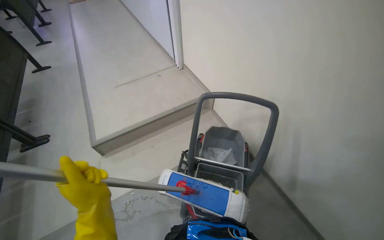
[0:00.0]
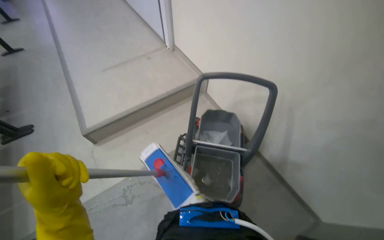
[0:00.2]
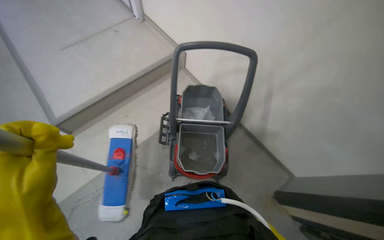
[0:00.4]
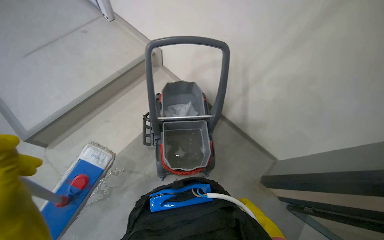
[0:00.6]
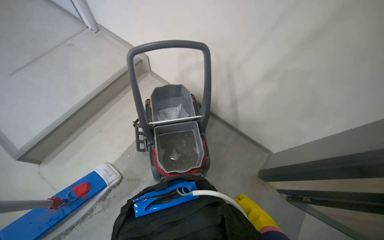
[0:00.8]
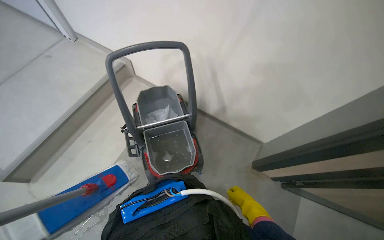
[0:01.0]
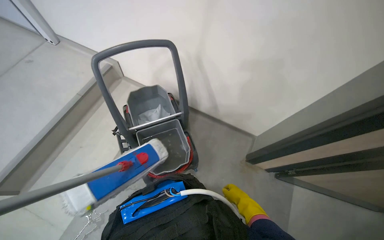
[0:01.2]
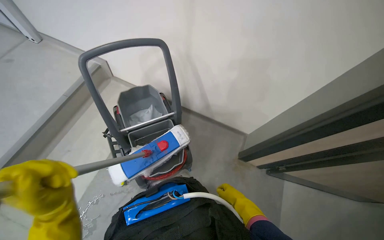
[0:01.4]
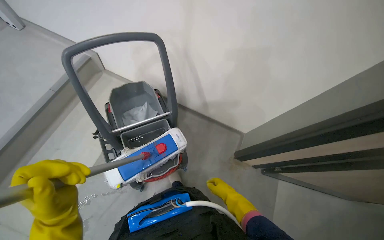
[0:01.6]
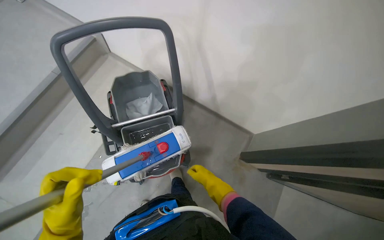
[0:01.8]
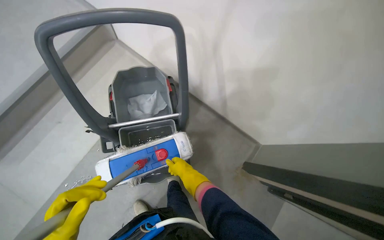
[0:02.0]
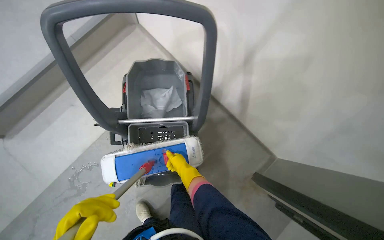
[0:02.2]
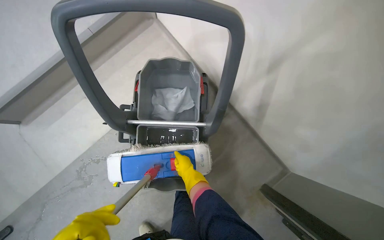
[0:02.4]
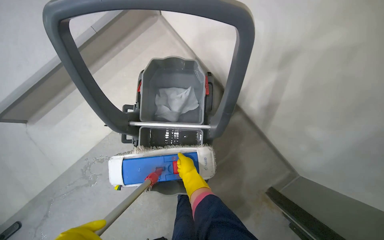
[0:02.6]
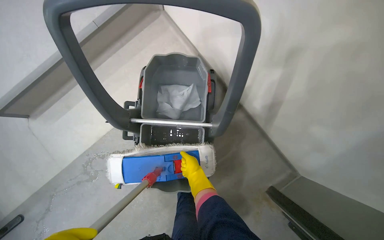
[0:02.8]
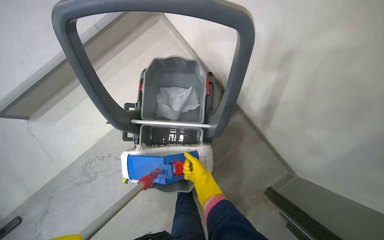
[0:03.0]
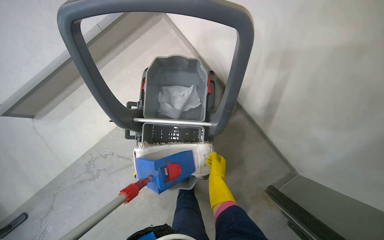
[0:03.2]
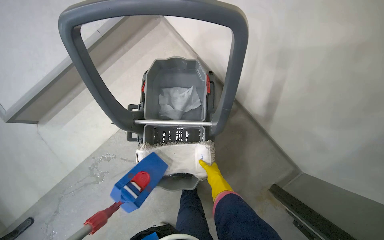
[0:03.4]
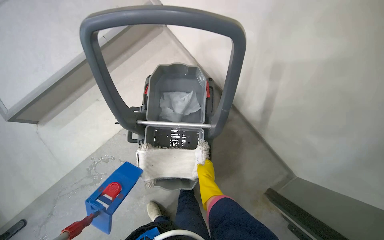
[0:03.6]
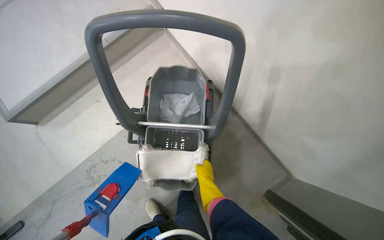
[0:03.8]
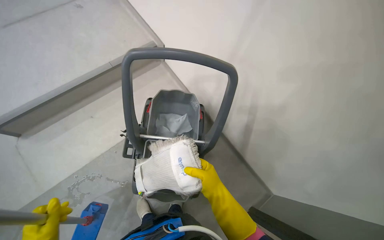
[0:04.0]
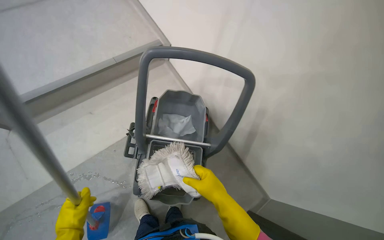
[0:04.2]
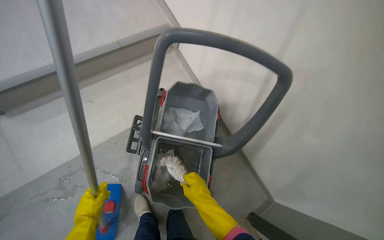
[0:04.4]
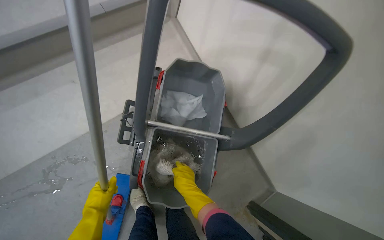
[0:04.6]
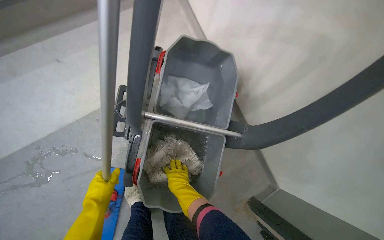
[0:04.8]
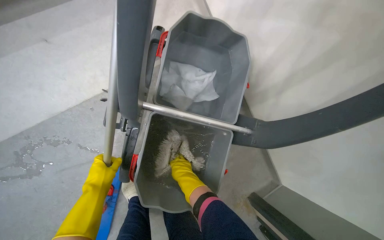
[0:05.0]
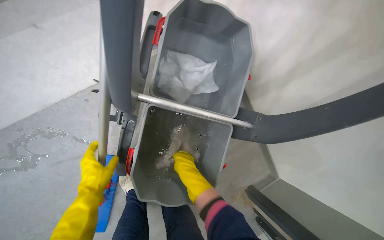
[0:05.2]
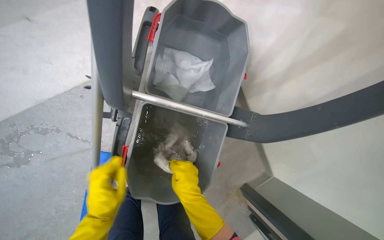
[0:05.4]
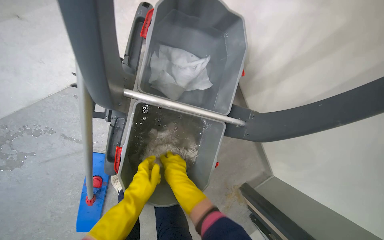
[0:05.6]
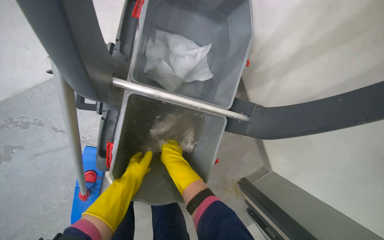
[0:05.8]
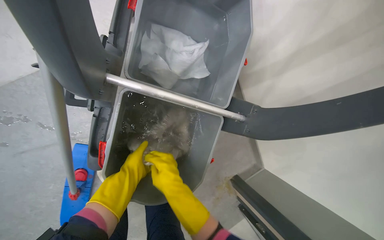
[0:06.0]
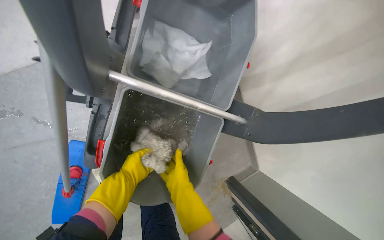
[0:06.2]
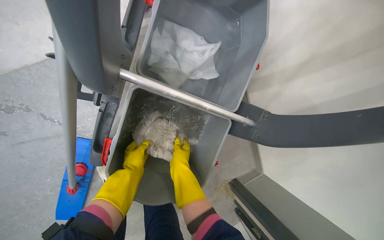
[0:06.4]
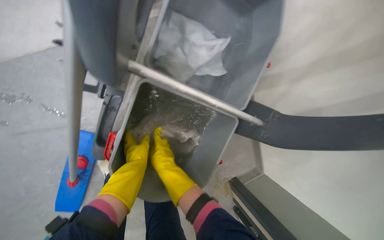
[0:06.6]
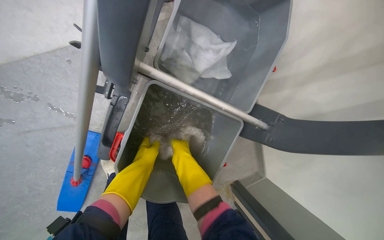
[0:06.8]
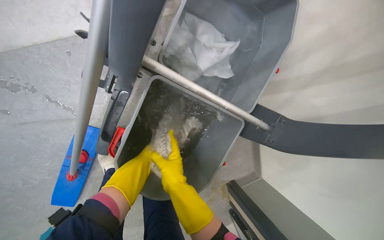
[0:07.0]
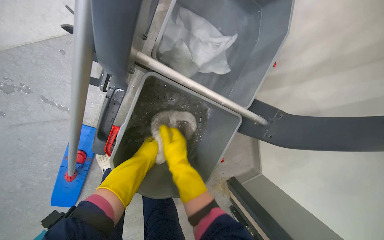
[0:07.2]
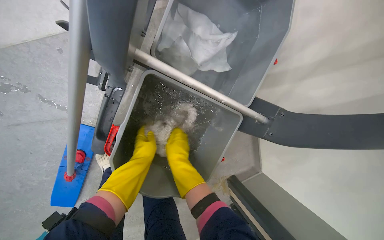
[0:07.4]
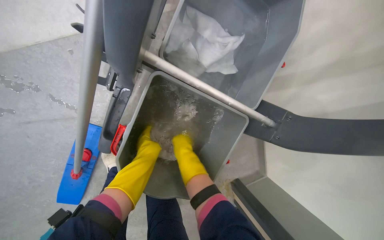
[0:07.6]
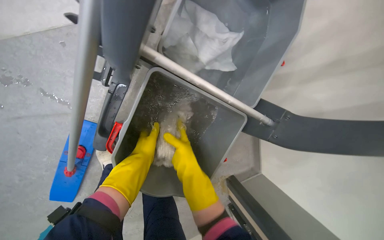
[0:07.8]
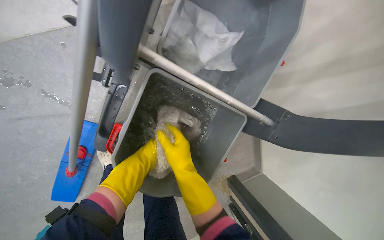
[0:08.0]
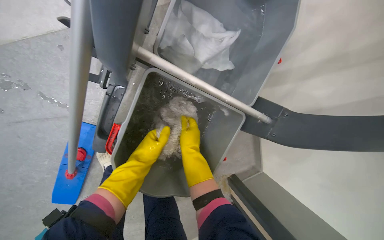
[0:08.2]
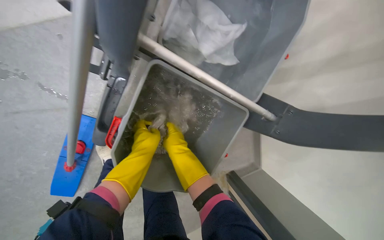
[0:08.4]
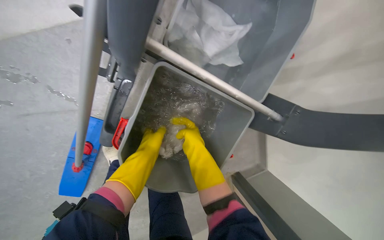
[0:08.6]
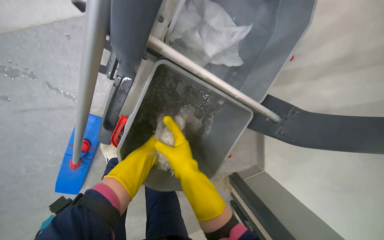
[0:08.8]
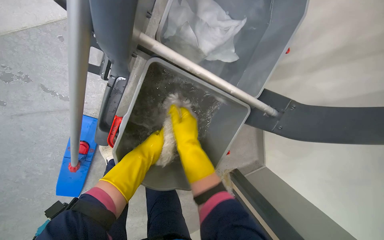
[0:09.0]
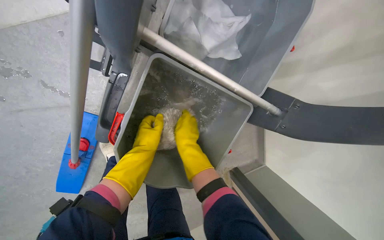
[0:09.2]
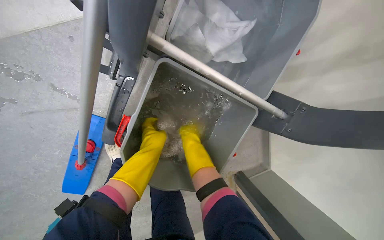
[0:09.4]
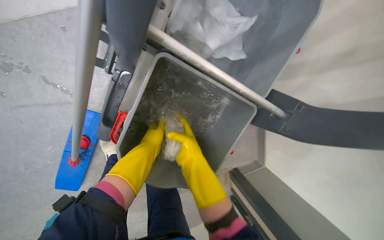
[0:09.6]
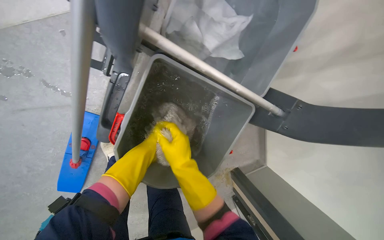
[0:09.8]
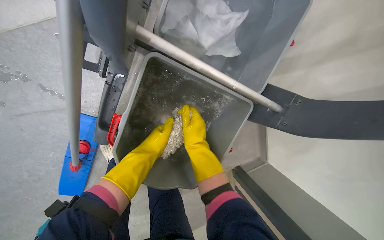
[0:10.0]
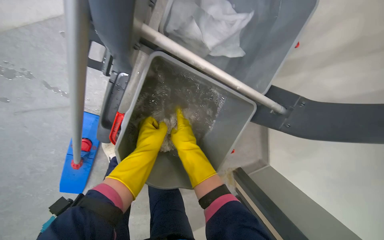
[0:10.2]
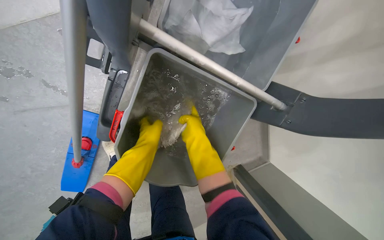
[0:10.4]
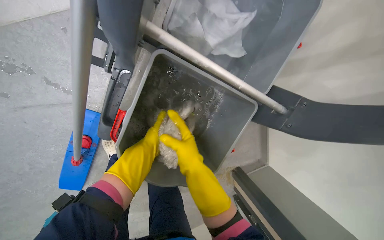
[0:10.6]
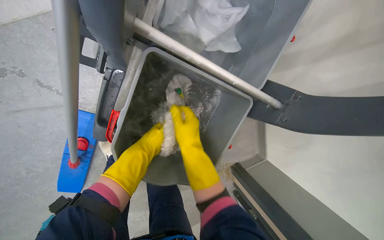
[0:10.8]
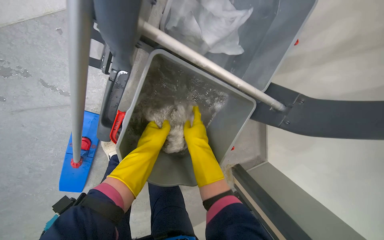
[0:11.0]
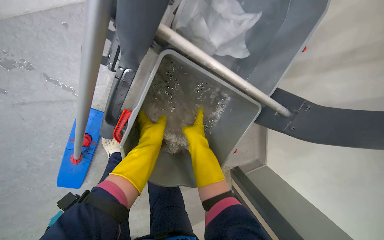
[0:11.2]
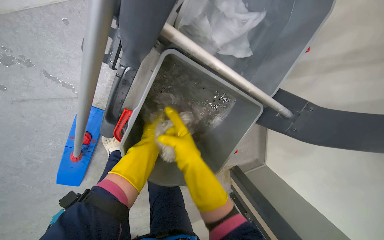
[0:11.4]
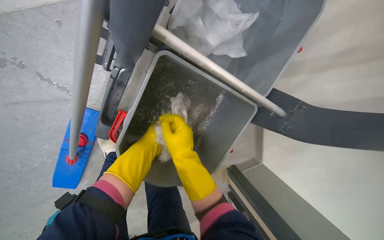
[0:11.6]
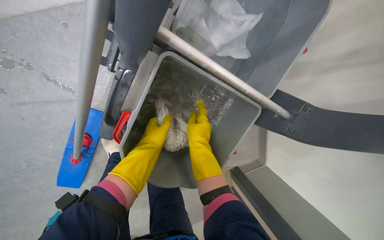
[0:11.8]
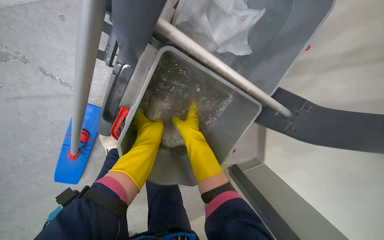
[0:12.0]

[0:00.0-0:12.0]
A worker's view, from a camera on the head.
Job: preparing cleaning supplies.
The whole recording: Washing and wringing mop head. The worker removes the mop head and washes it in the bucket.
0:00.0 to 0:01.6: The wearer's head swings roughly 40 degrees to the right. The view tips downward by some 15 degrees.
0:01.6 to 0:03.0: The camera travels roughly 40 cm. The wearer looks roughly 30 degrees further to the left. The view tips downward by approximately 15 degrees.
0:03.0 to 0:04.4: The right hand is displaced nearer to the camera by some 15 cm.
0:04.4 to 0:06.0: The head travels some 40 cm. The view tilts roughly 25 degrees downward.
0:07.6 to 0:09.0: The right hand swings nearer and farther, roughly 10 cm each way, with 2 reversals.

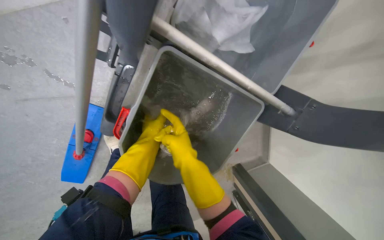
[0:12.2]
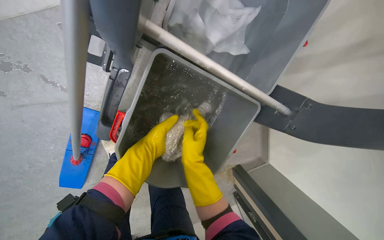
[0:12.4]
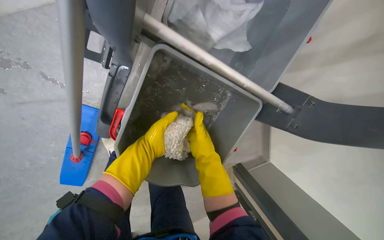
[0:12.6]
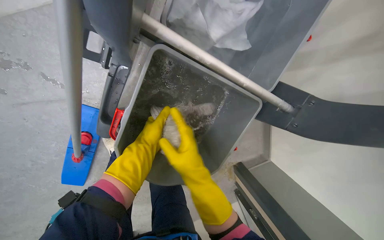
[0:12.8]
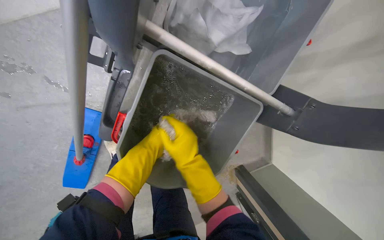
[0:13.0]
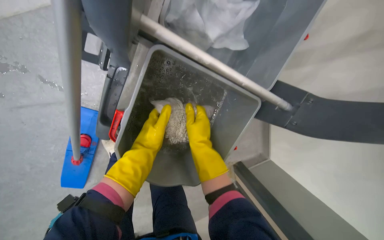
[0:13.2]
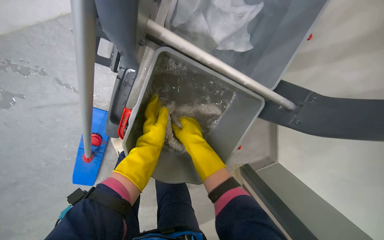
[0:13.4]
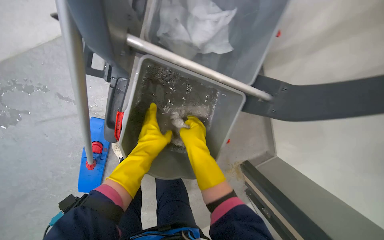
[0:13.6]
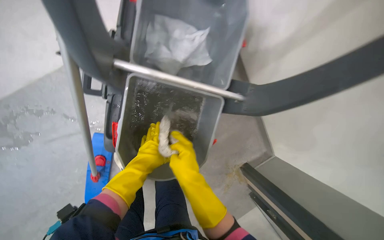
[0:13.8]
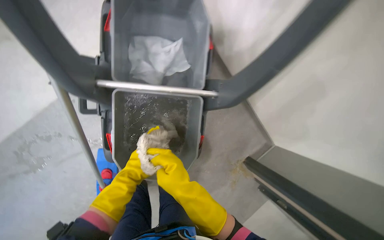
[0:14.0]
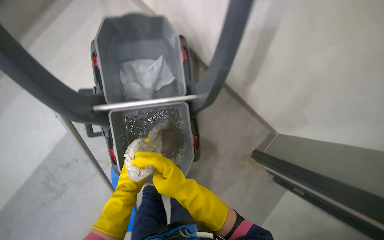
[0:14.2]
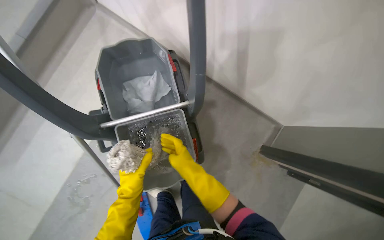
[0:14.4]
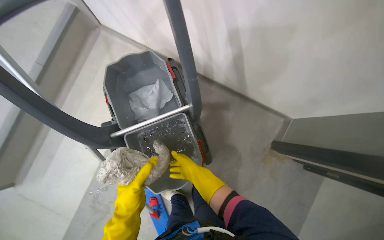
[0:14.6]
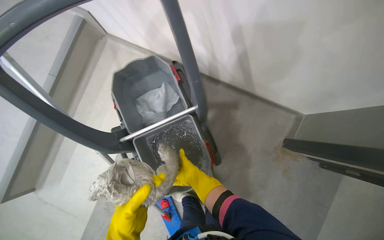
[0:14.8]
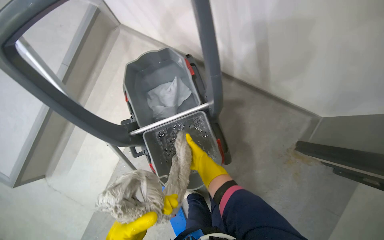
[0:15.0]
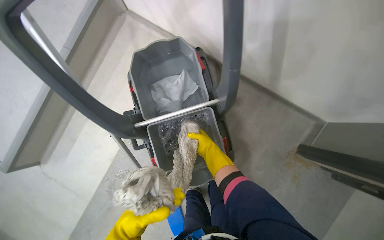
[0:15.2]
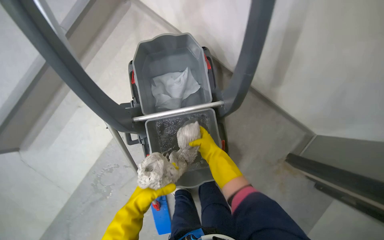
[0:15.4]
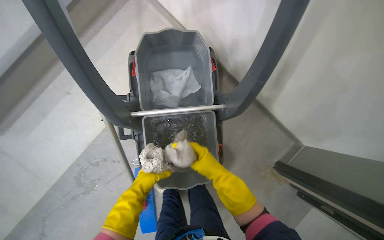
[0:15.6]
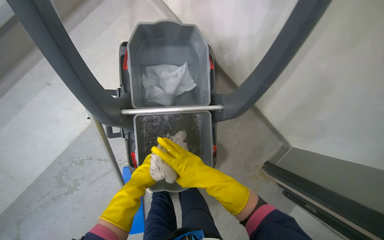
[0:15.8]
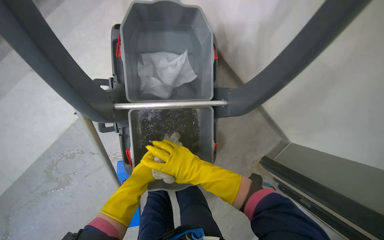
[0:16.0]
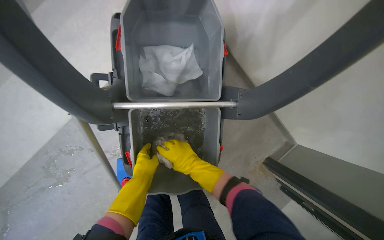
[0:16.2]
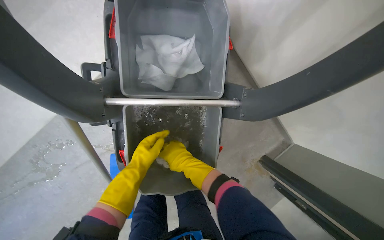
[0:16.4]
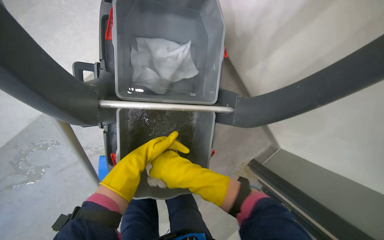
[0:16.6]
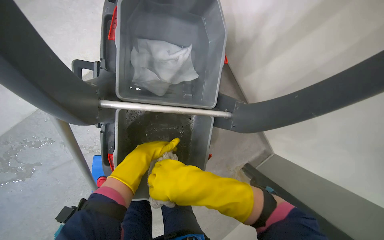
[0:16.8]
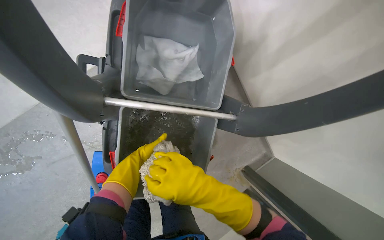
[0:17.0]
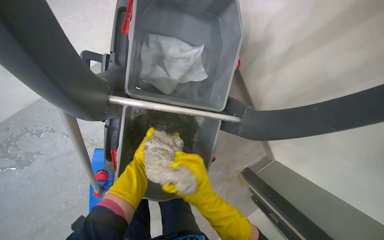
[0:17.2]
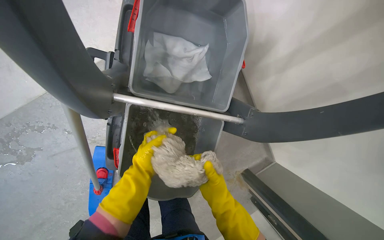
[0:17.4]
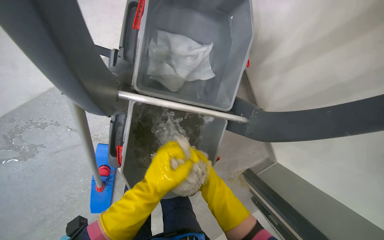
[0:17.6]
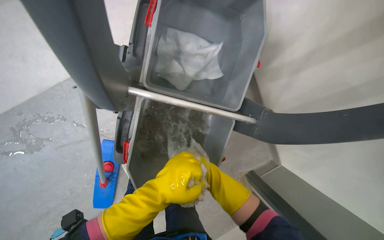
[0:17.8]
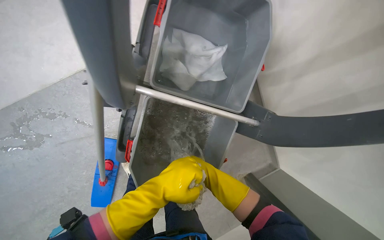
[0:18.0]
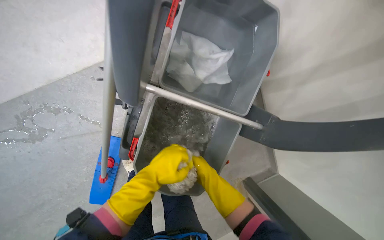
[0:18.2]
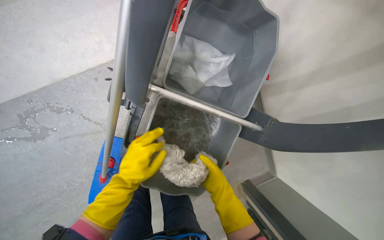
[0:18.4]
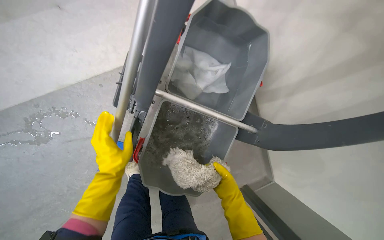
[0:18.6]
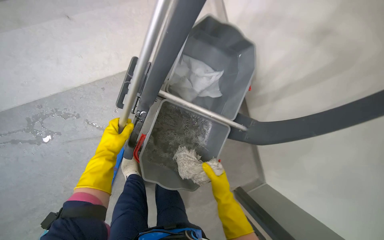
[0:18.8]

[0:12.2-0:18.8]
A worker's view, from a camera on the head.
Job: preparing cleaning supplies.
The whole recording: Washing and wringing mop head. The worker removes the mop head and washes it in the bucket.
0:13.8 to 0:15.4: The view swings approximately 15 degrees to the left.
0:15.4 to 0:17.2: The camera sweeps to the right, by about 15 degrees. The right hand goes nearer and farther, roughly 20 cm each way, reversing 3 times.
0:17.2 to 0:18.8: The left hand reaches about 10 cm to the right, then returns.
